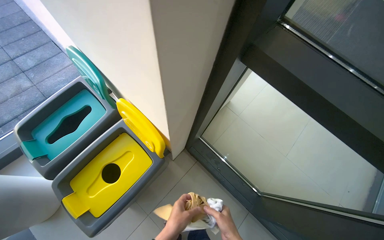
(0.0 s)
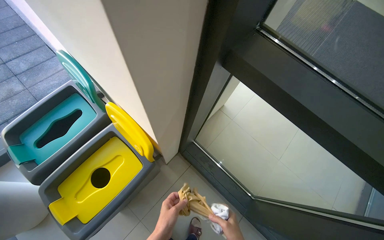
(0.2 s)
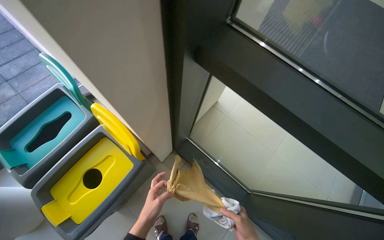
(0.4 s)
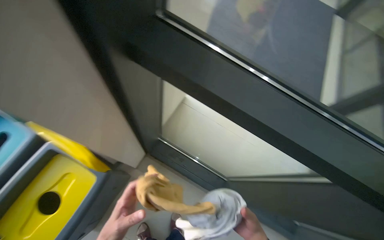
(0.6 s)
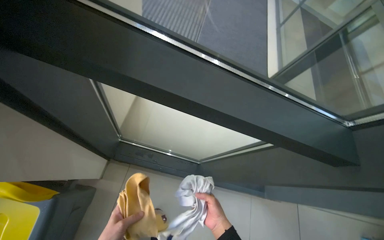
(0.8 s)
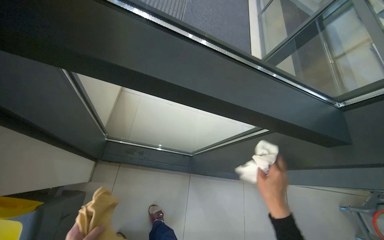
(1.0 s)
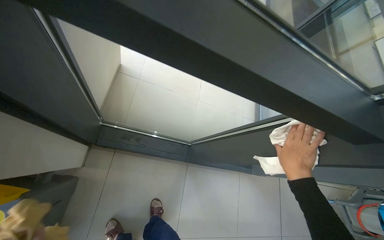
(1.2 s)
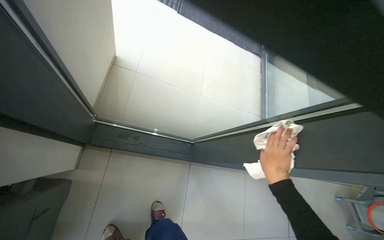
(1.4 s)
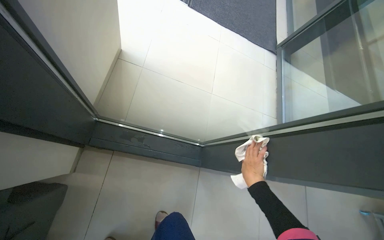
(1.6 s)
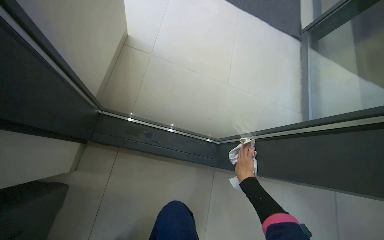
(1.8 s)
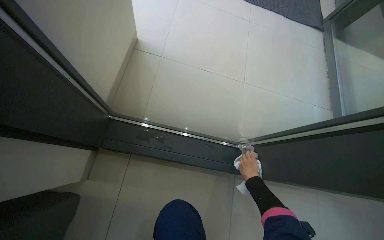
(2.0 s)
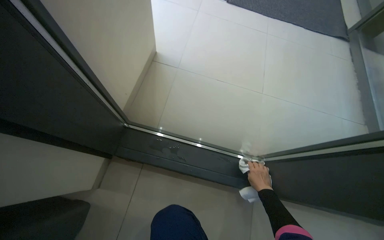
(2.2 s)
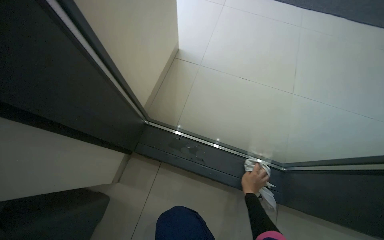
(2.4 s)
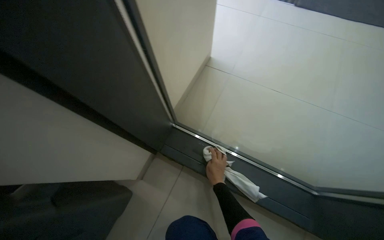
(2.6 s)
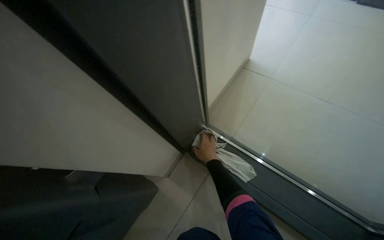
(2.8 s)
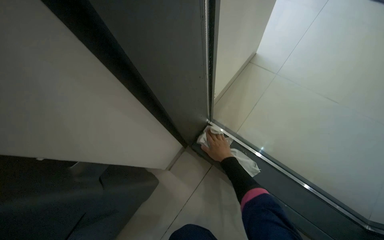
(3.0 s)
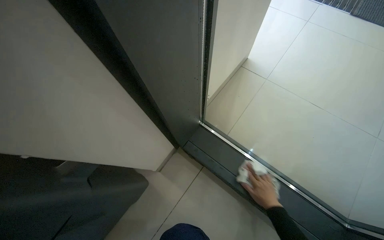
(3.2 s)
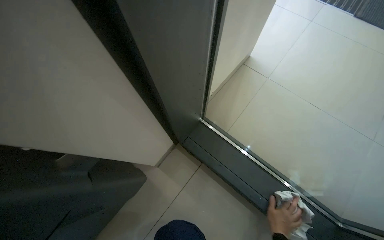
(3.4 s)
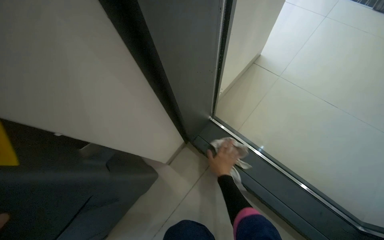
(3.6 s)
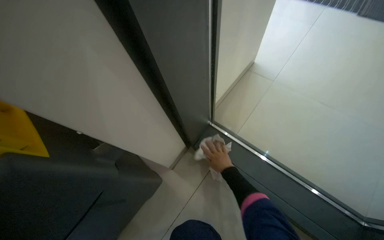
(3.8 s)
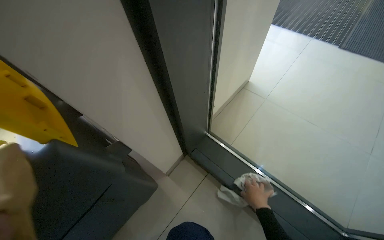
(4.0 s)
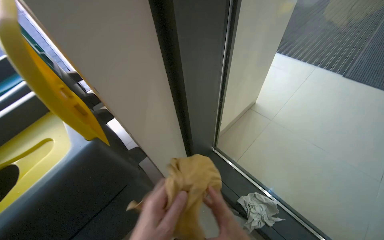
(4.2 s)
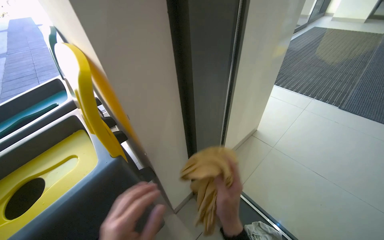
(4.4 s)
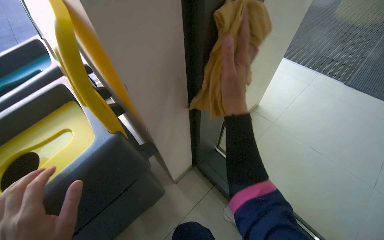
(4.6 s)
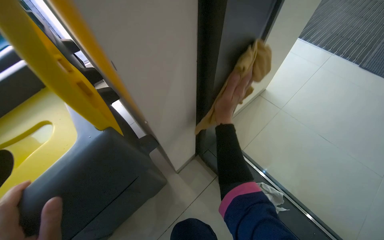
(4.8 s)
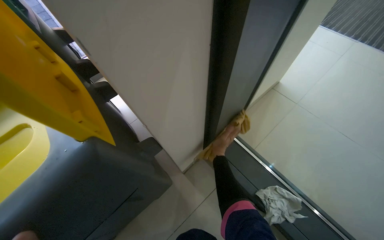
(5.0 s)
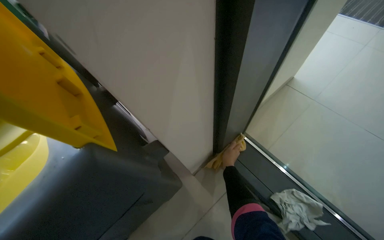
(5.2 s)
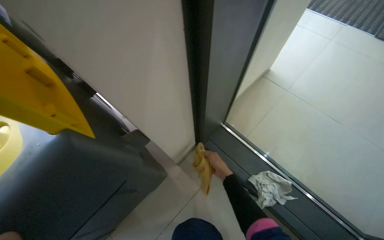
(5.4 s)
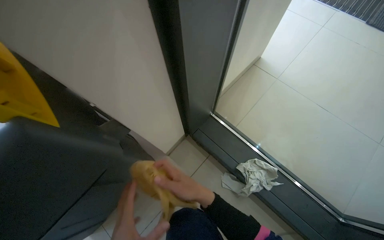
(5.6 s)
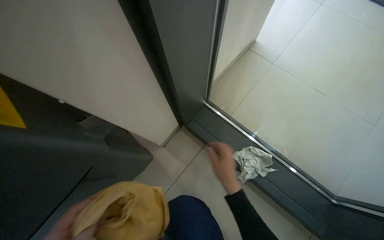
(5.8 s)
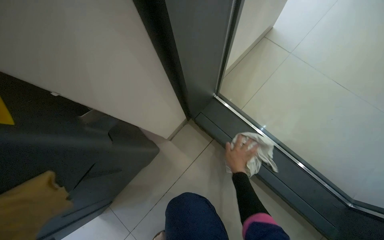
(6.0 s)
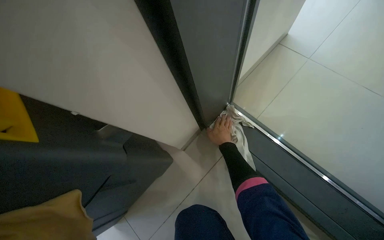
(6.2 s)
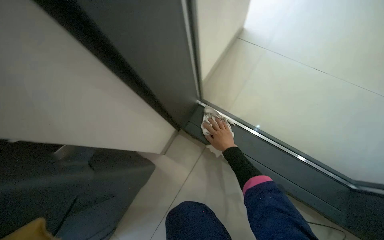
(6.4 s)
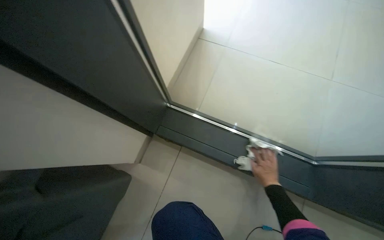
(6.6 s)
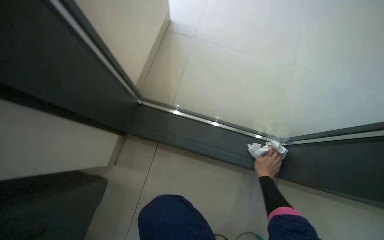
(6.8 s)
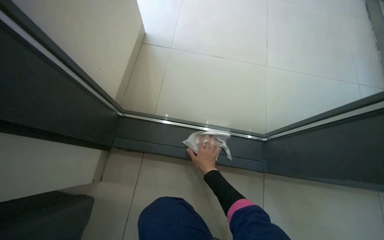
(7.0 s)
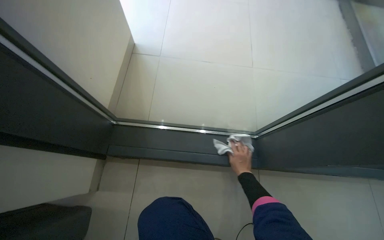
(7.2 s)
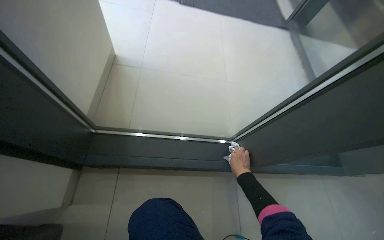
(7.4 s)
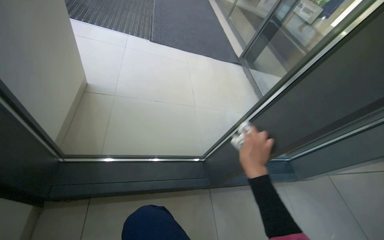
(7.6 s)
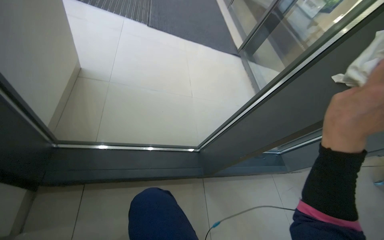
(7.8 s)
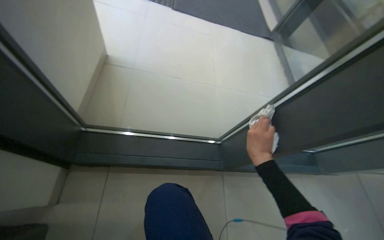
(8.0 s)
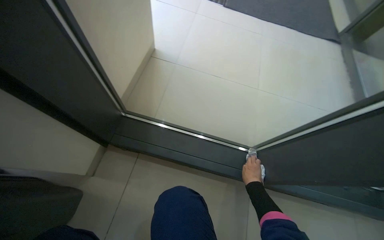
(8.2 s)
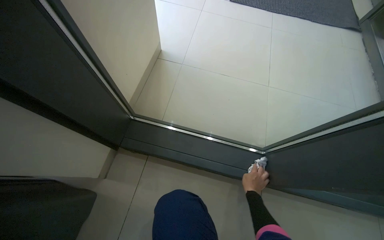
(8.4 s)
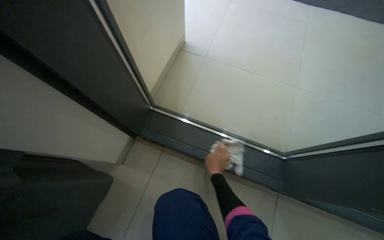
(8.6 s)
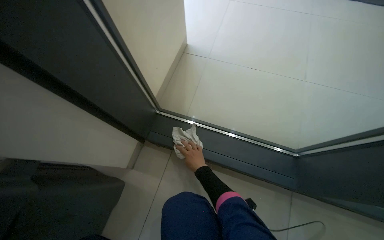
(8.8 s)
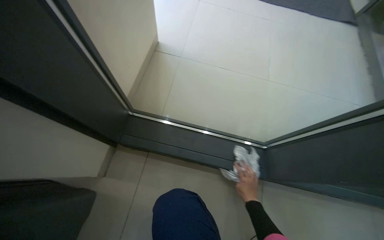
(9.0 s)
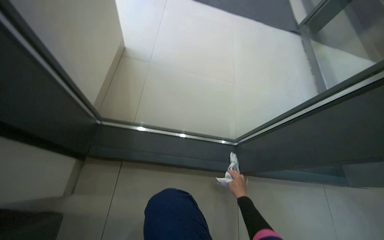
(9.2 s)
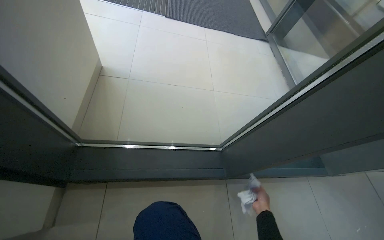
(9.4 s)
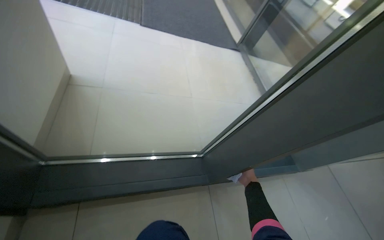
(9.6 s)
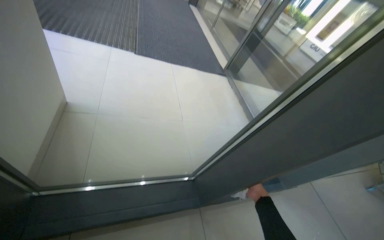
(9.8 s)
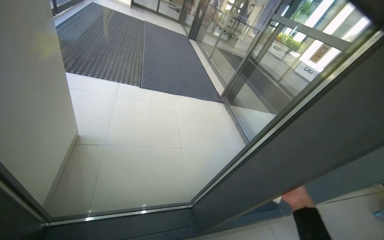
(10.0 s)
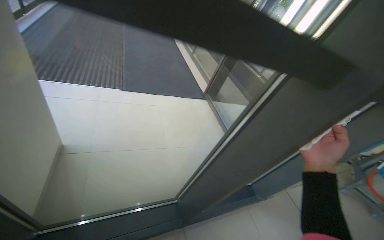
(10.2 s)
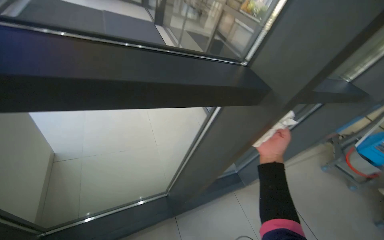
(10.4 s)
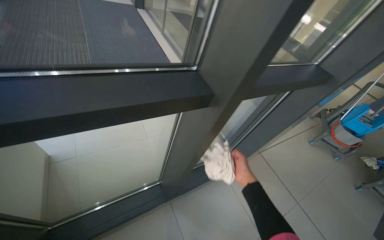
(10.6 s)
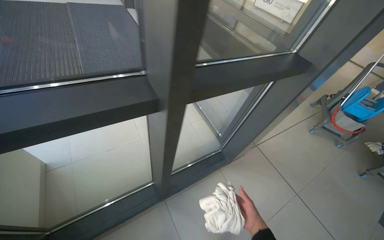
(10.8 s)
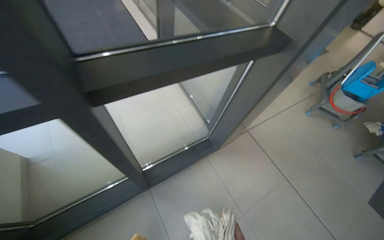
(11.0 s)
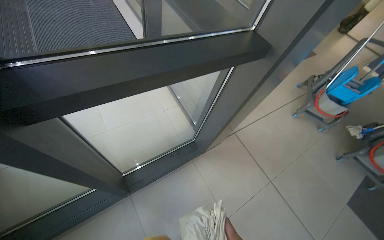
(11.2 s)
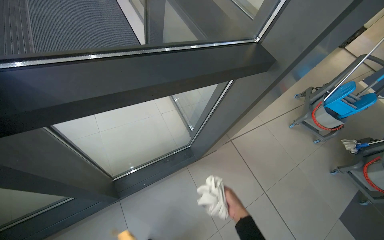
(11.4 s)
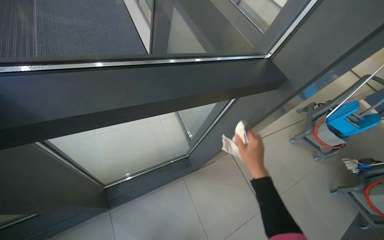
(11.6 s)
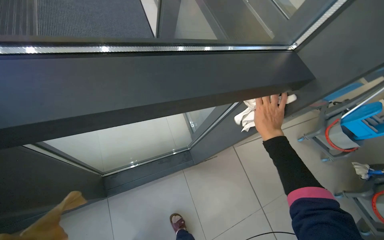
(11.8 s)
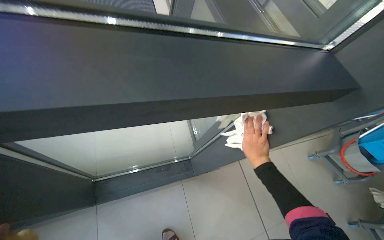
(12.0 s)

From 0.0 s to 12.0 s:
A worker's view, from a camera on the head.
Job: cleaning windows.
The whole recording: Wiping glass entrance doors. The worker wipes the glass panels and frames of the entrance doors with a cloth.
From 0.0 s to 1.6 s: The wearer looks about 35 degrees further to the right. The wearer looks some 10 degrees further downward.
From 1.6 s to 3.0 s: The head turns to the left by about 40 degrees.
From 3.0 s to 4.4 s: The wearer looks roughly 25 degrees further upward. The right hand moves nearer and farther over about 25 cm, changing direction 2 times.
From 4.4 s to 6.0 s: The camera pitches downward, by about 35 degrees. The right hand swings nearer and farther, some 30 cm each way, with 2 reversals.
From 6.0 s to 7.6 s: The head rotates some 40 degrees to the right. The camera pitches upward, by some 15 degrees.
From 7.6 s to 9.0 s: The wearer looks about 20 degrees further to the left.
From 9.0 s to 10.4 s: The head travels about 50 cm. The wearer looks about 40 degrees further to the right. The view tilts about 15 degrees upward.
From 10.4 s to 12.0 s: The head travels about 70 cm. The view tips downward by some 20 degrees.

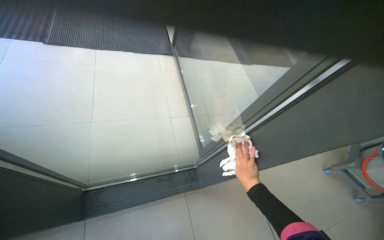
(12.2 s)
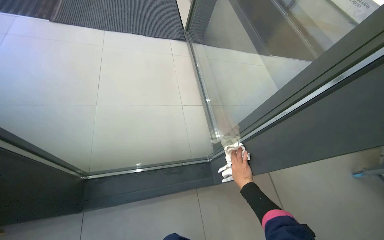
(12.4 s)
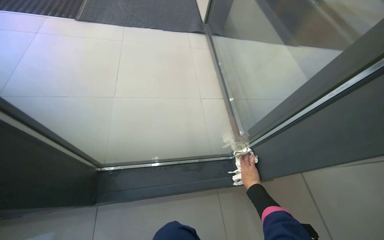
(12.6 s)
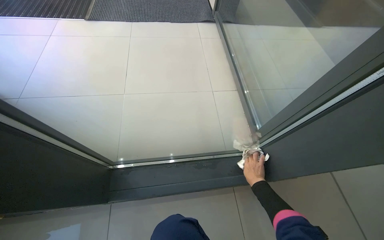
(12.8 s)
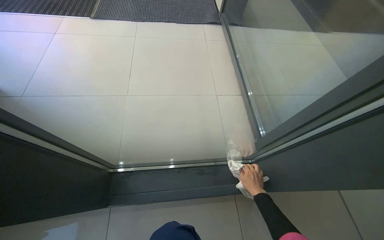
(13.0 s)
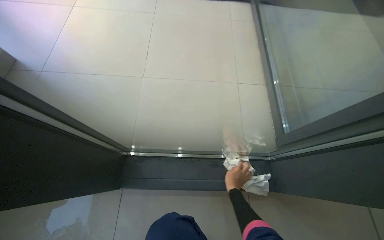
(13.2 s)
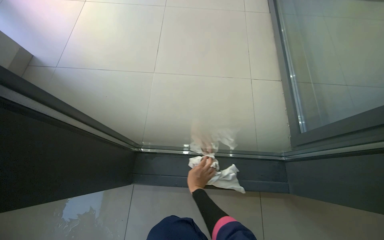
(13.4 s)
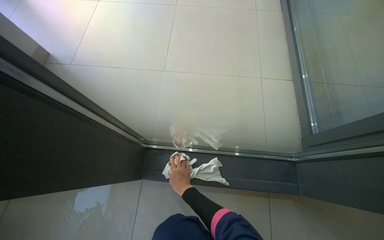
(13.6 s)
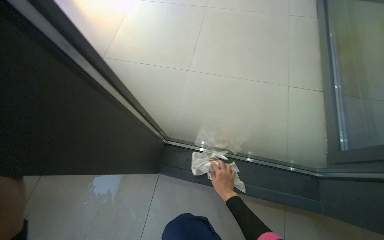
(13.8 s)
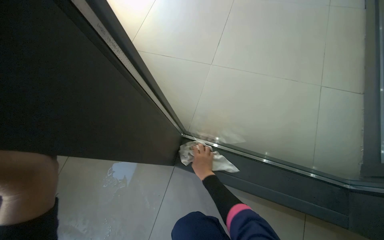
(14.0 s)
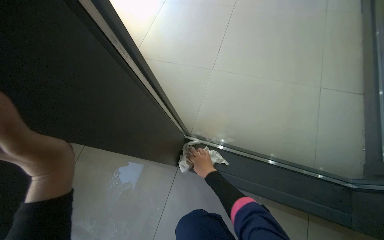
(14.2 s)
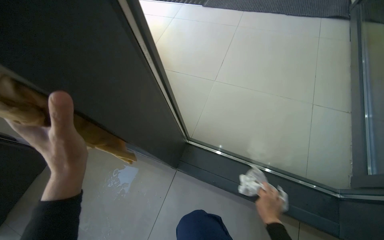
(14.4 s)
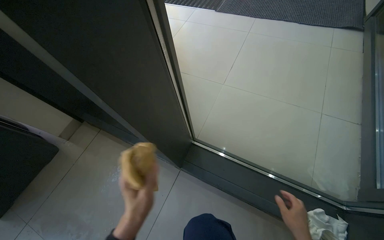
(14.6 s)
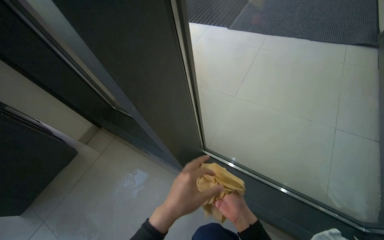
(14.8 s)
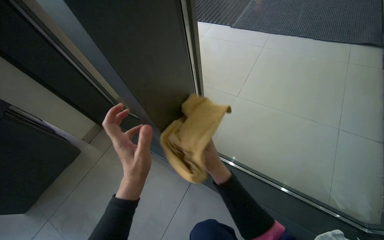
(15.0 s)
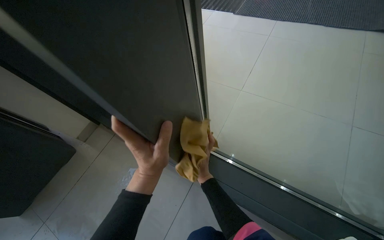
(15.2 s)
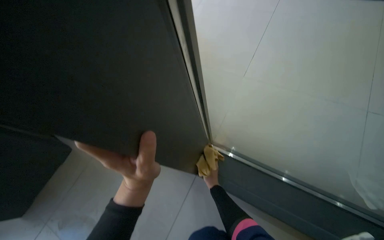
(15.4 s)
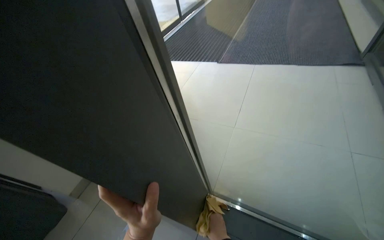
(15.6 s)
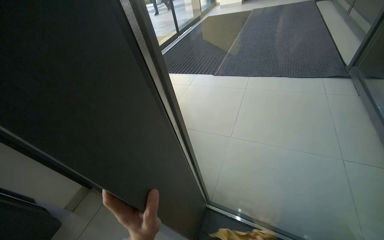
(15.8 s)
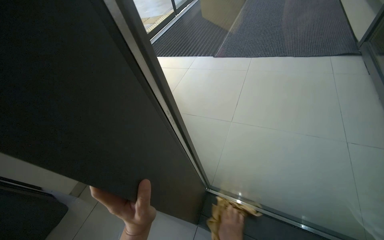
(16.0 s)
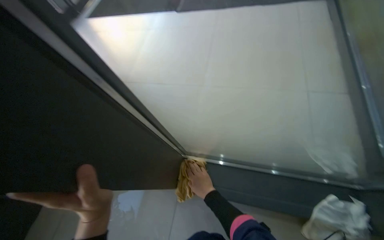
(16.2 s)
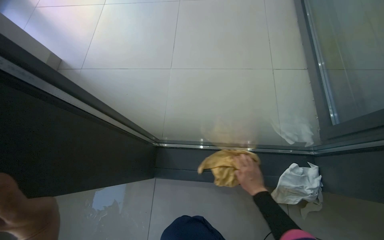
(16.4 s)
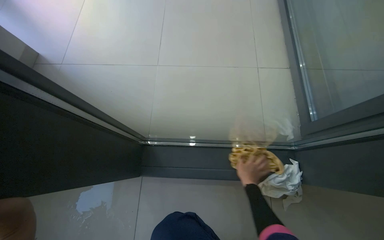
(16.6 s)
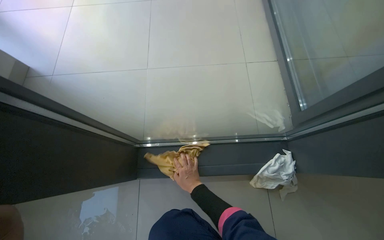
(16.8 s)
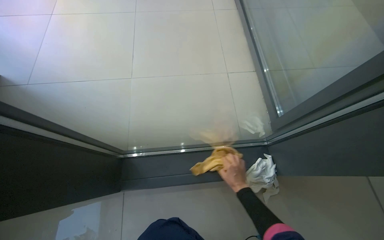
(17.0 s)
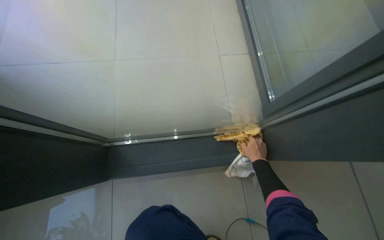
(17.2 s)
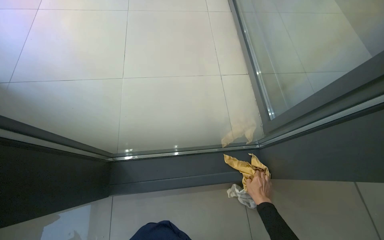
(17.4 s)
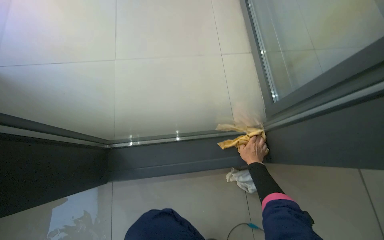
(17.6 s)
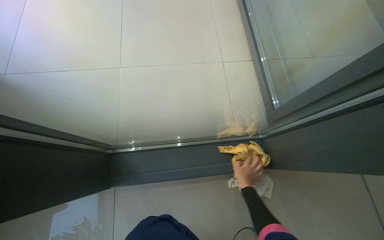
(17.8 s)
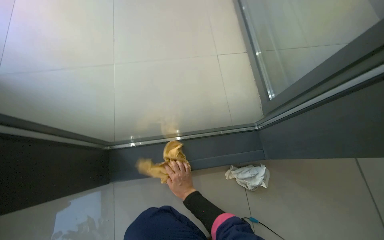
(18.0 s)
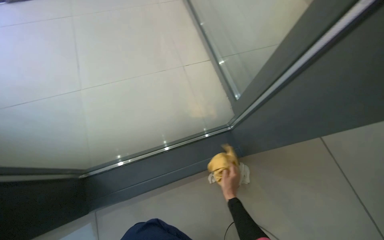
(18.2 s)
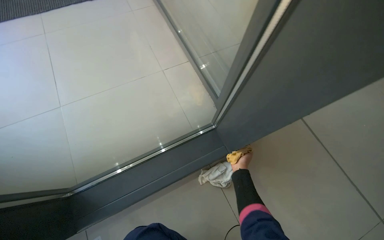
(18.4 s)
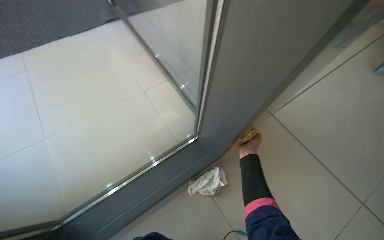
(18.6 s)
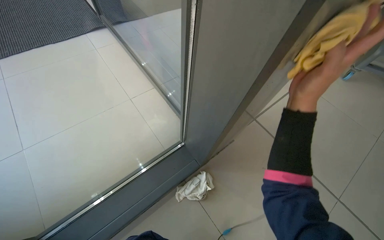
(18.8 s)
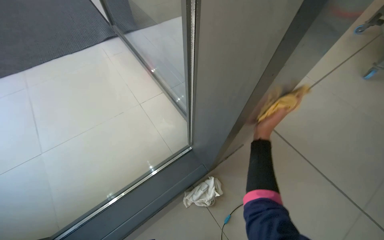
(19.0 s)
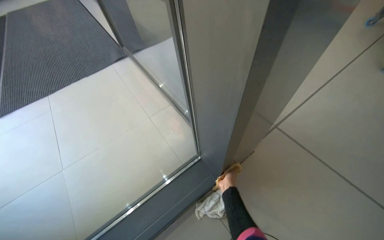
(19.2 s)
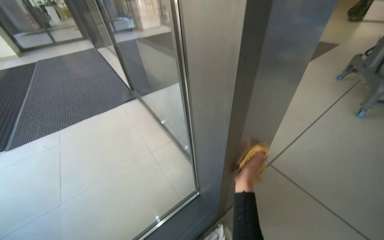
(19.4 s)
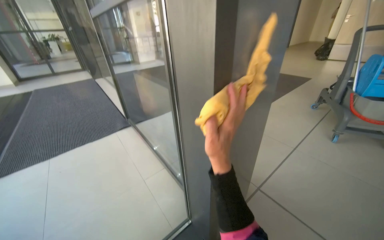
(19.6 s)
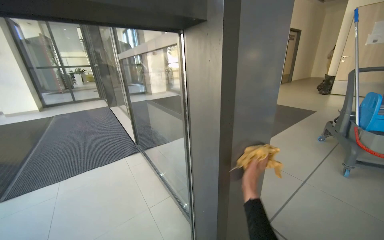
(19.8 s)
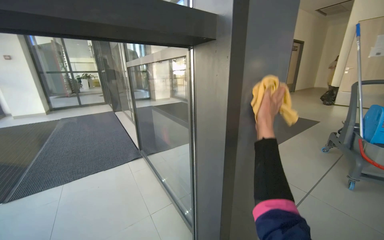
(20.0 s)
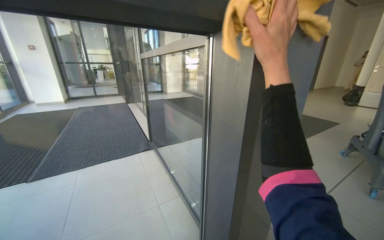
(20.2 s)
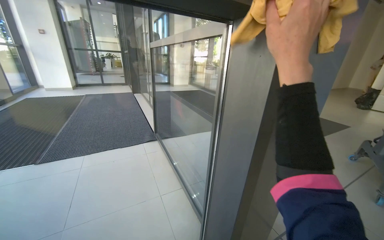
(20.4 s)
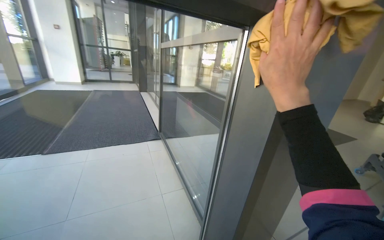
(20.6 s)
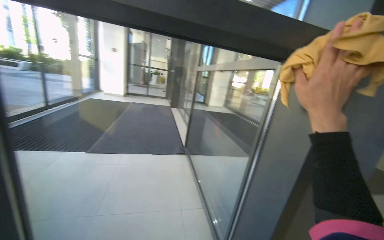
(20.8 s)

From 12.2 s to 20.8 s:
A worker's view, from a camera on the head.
Job: cleaning windows.
The whole recording: Wiping glass entrance doors. The worker wipes the glass panels and frames of the entrance doors with a cloth.
From 12.2 s to 13.6 s: The view pans to the left by approximately 30 degrees. The camera pitches downward, by some 15 degrees. The right hand travels to the left by approximately 35 cm.
From 13.6 s to 15.0 s: The wearer looks approximately 25 degrees further to the left. The right hand moves left and right over some 30 cm, changing direction 2 times.
From 15.0 s to 16.6 s: The head rotates about 15 degrees to the right. The view tips downward by about 15 degrees.
From 16.6 s to 18.0 s: The right hand goes left and right, approximately 30 cm each way, reversing 2 times.
From 18.0 s to 19.4 s: The wearer looks some 30 degrees further upward. The scene turns about 30 degrees counterclockwise in the picture.
From 19.4 s to 20.8 s: The wearer looks approximately 25 degrees further to the left. The view tilts roughly 25 degrees upward. The right hand heads up the picture, covering roughly 50 cm.
